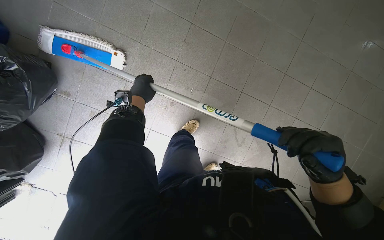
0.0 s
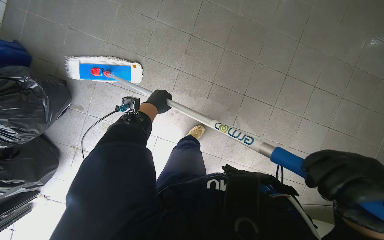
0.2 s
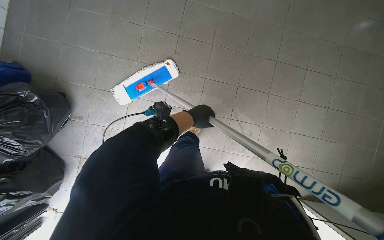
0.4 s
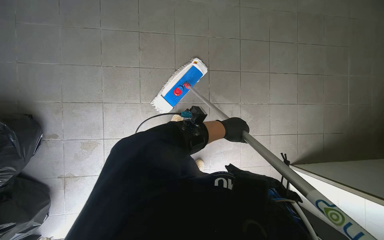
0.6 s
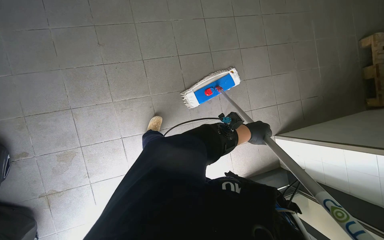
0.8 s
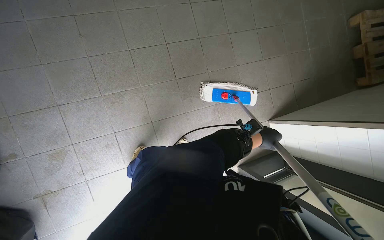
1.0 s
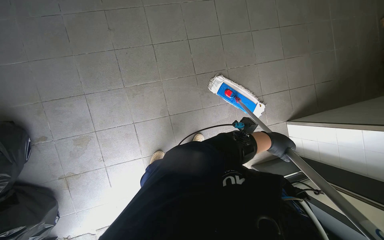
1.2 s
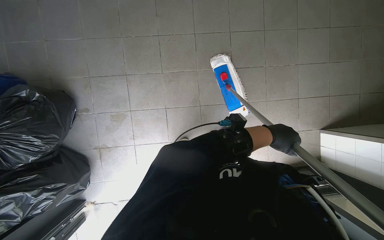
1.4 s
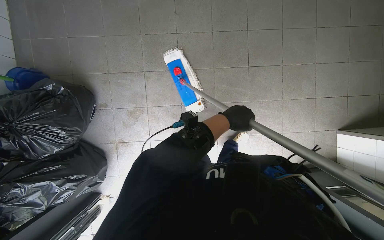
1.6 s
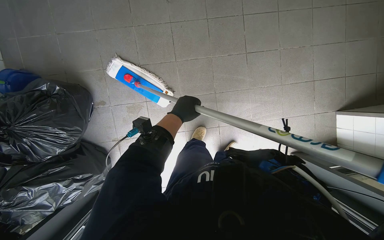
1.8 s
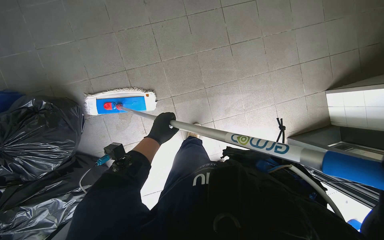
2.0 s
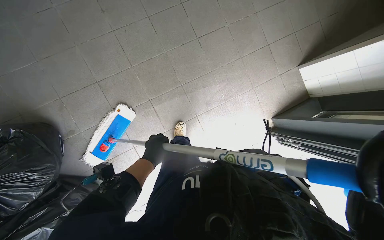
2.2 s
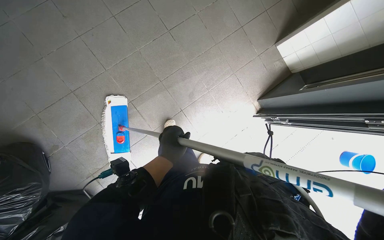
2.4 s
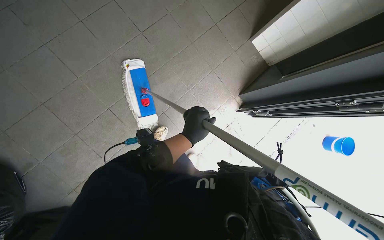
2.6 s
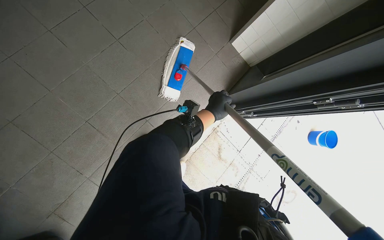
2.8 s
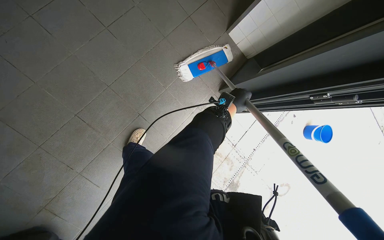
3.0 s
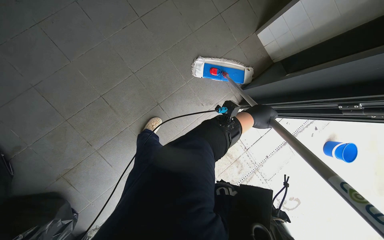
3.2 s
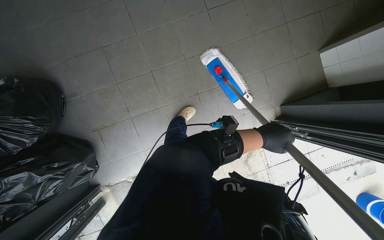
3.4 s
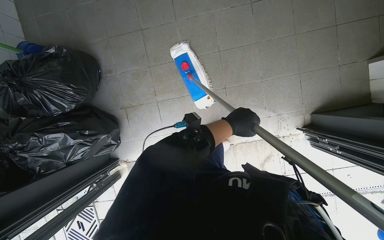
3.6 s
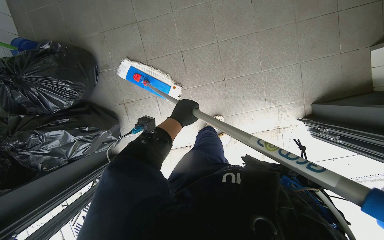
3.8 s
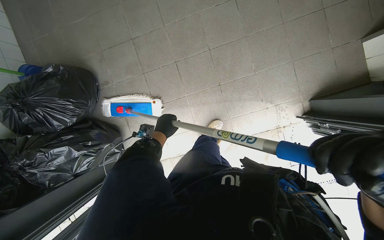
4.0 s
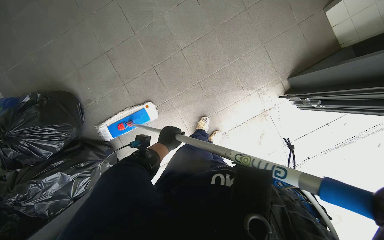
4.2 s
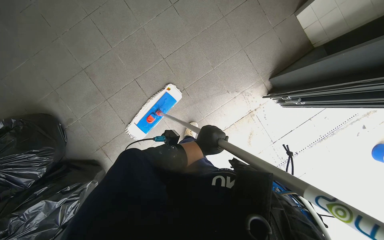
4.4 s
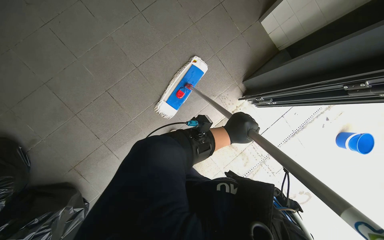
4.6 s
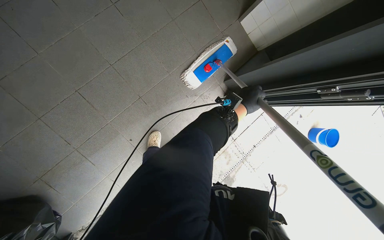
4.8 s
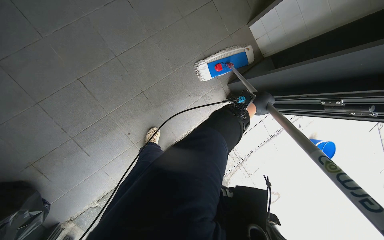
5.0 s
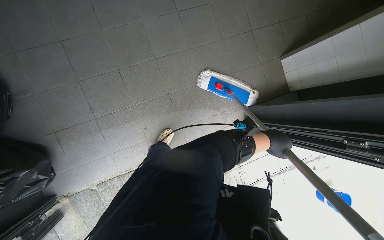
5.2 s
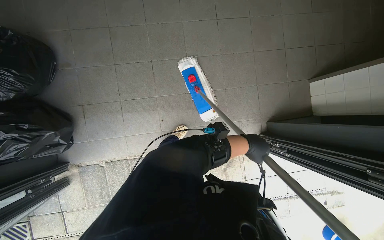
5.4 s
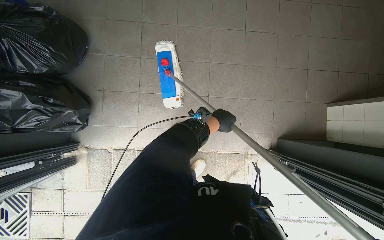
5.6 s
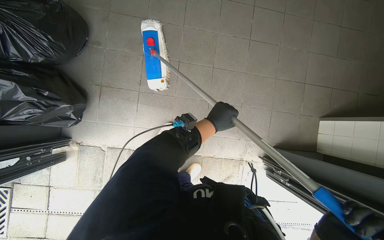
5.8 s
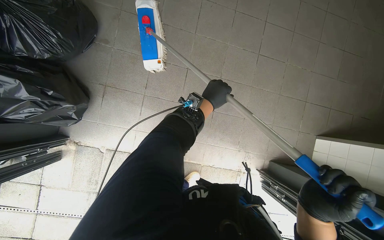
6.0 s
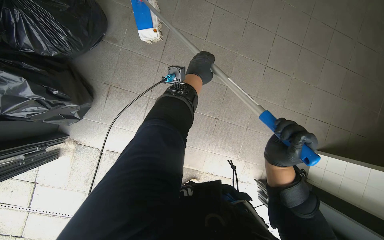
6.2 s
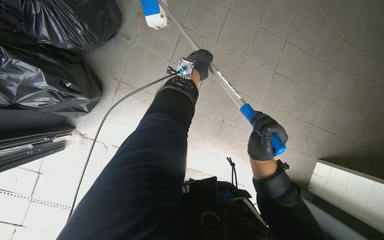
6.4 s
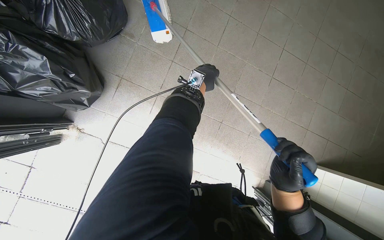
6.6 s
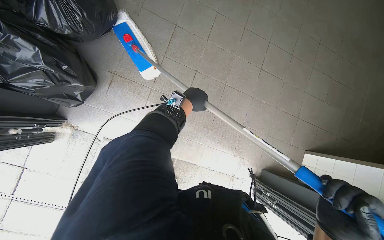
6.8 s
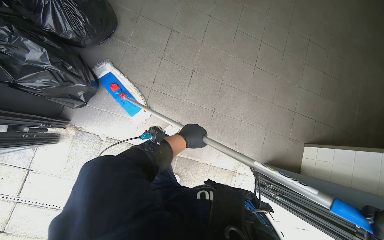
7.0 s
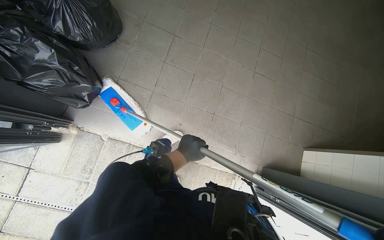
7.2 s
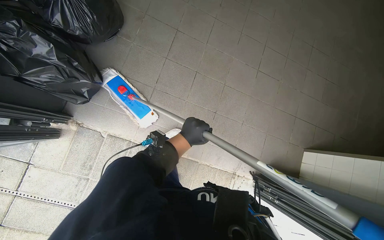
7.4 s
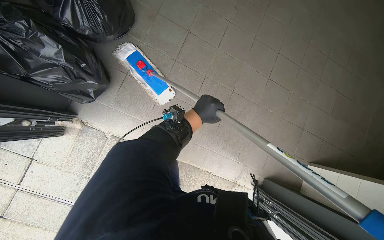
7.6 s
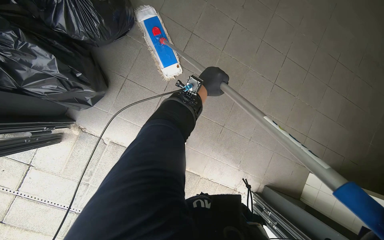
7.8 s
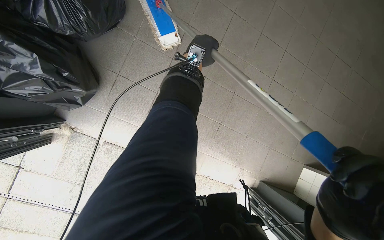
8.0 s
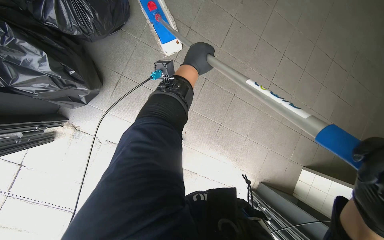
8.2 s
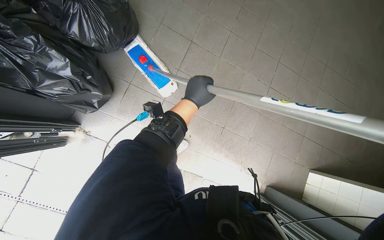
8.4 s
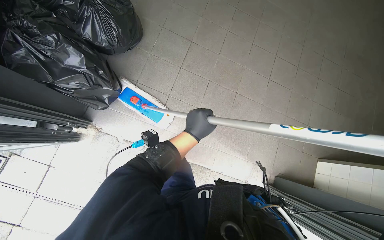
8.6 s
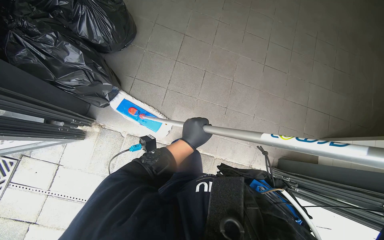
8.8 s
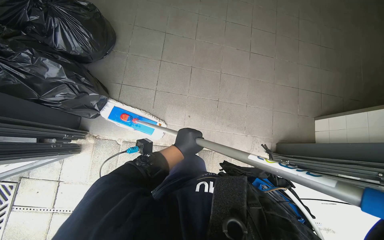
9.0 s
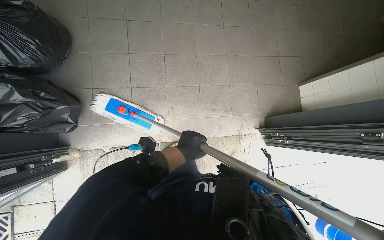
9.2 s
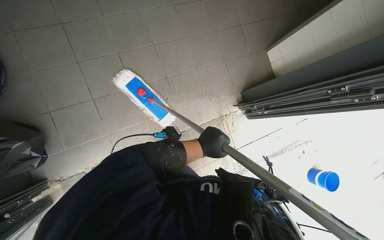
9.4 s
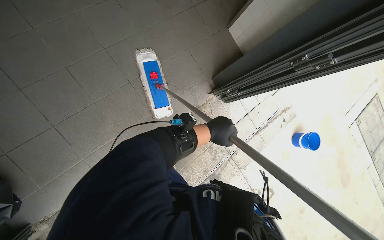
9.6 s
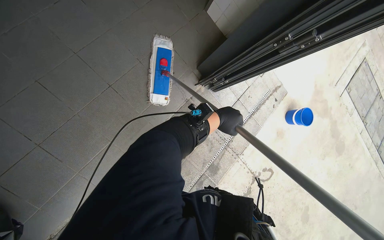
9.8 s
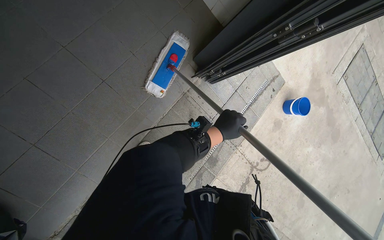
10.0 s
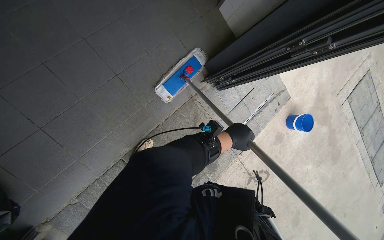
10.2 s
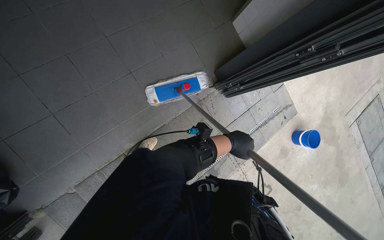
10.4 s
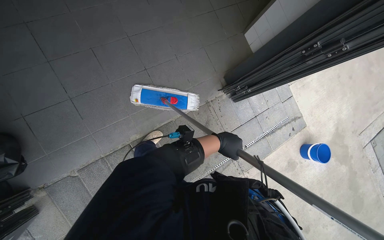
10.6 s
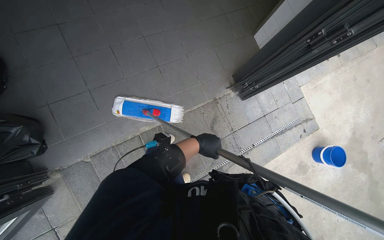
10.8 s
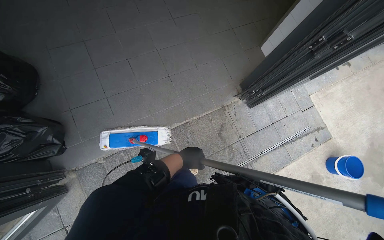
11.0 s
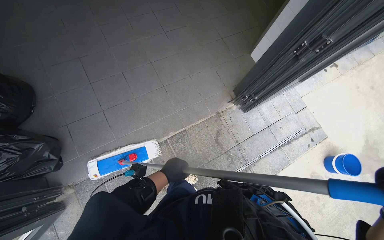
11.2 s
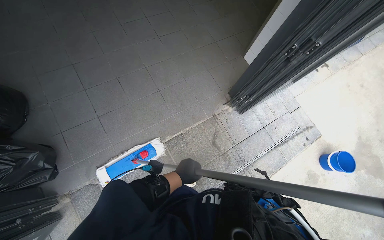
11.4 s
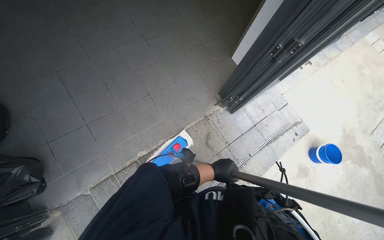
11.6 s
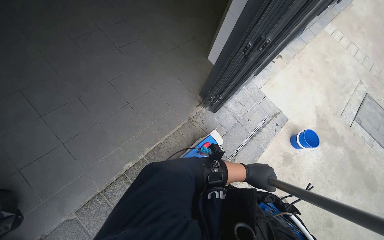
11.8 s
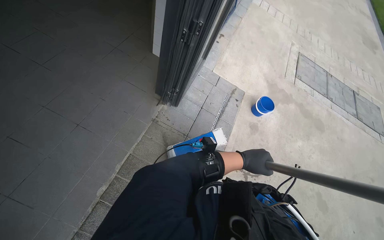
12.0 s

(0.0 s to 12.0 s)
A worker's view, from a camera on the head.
Job: mopping floor.
The whole recording: Mopping tiled floor. The worker mops the tiled floor with a flat mop.
1.6 s - 3.0 s: The wearer's head swings about 45 degrees to the right.
3.0 s - 4.4 s: The wearer's head swings some 25 degrees to the left.
4.4 s - 6.0 s: The scene rotates clockwise by approximately 40 degrees.
6.0 s - 7.6 s: The left hand swings up and down the picture, approximately 30 cm each way, with 2 reversals.
7.6 s - 9.0 s: The left hand is displaced down the picture and to the left by approximately 30 cm.
9.0 s - 10.4 s: The wearer's head swings some 40 degrees to the right. The wearer looks about 20 degrees further downward.
10.4 s - 12.0 s: The head rotates approximately 30 degrees to the right. The view tips upward by some 20 degrees.

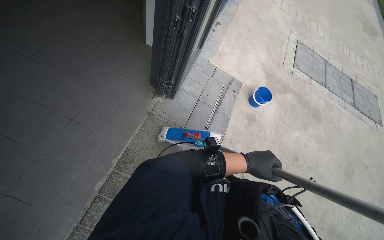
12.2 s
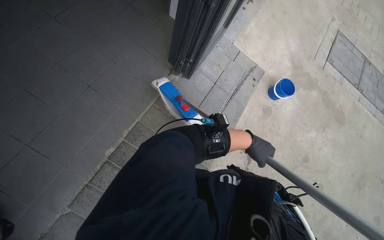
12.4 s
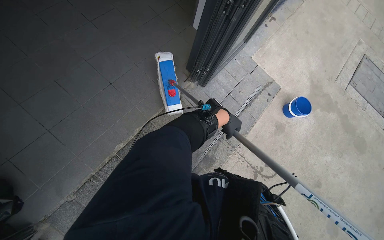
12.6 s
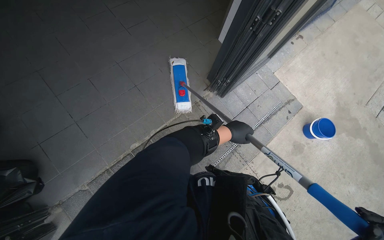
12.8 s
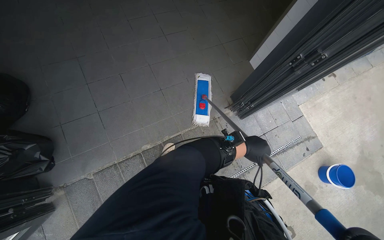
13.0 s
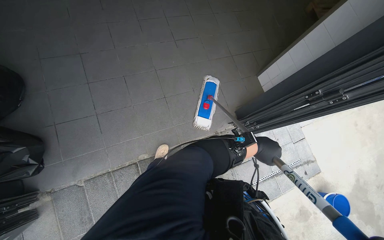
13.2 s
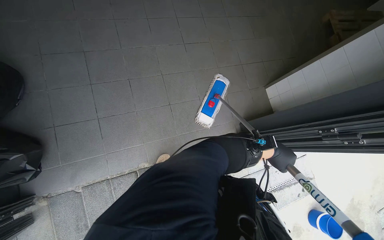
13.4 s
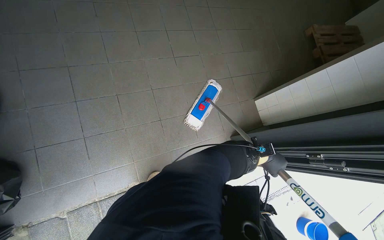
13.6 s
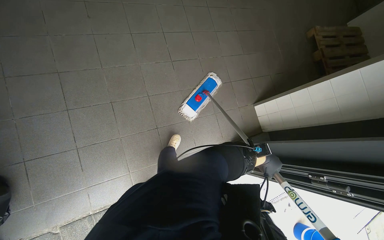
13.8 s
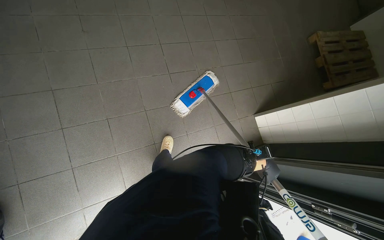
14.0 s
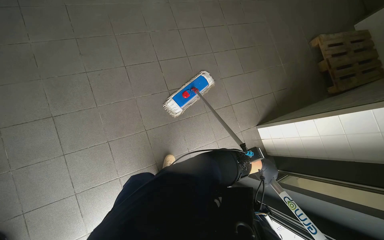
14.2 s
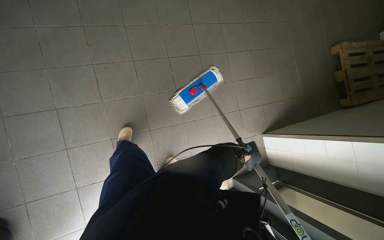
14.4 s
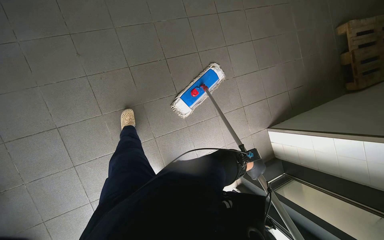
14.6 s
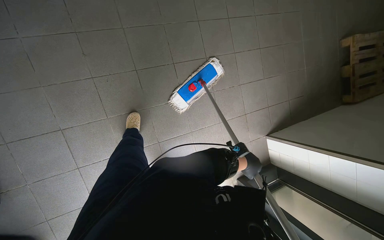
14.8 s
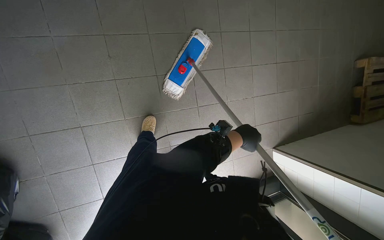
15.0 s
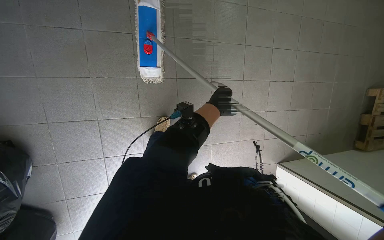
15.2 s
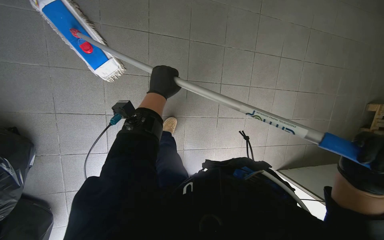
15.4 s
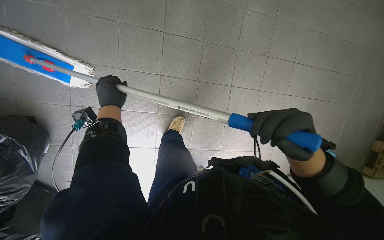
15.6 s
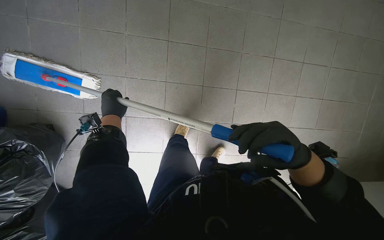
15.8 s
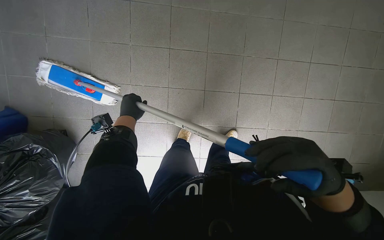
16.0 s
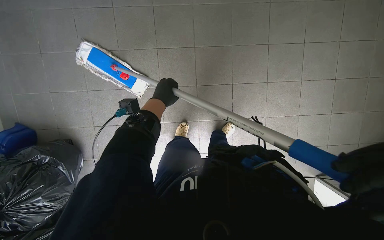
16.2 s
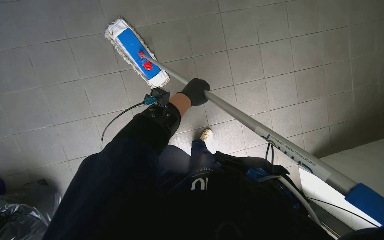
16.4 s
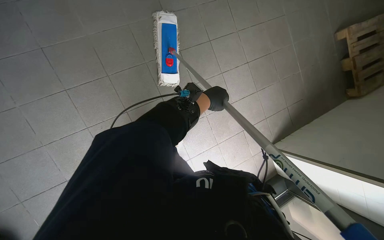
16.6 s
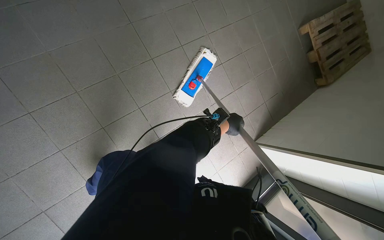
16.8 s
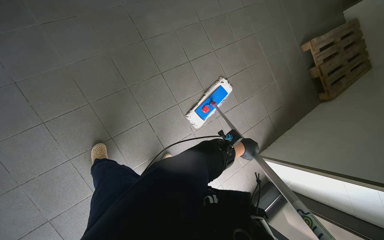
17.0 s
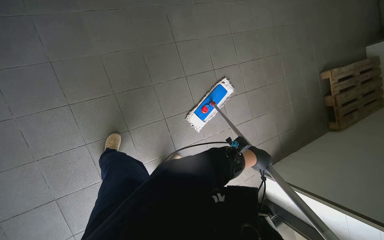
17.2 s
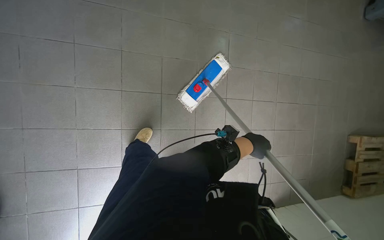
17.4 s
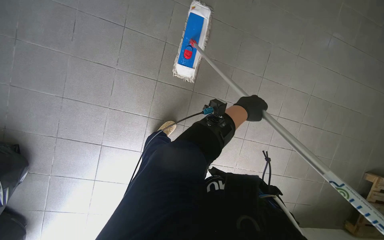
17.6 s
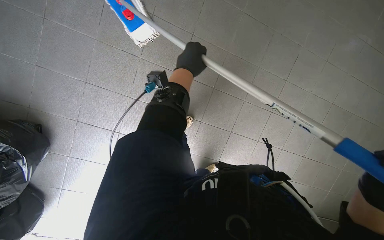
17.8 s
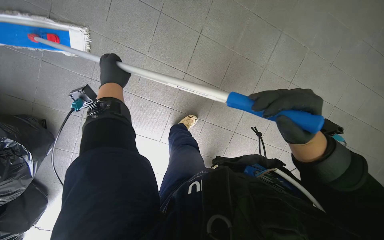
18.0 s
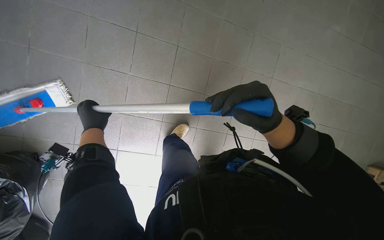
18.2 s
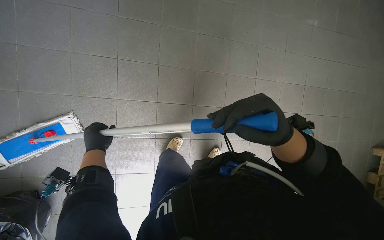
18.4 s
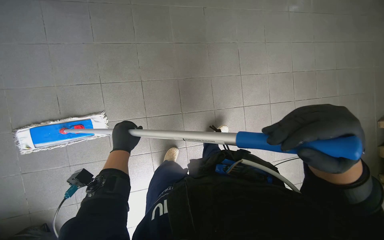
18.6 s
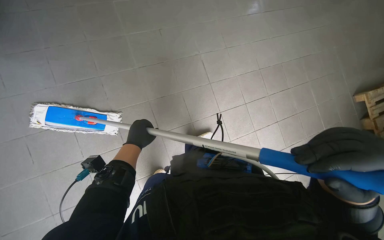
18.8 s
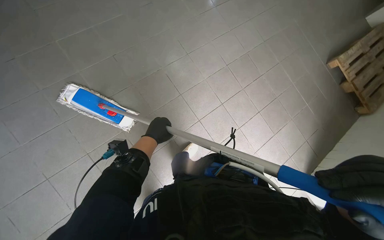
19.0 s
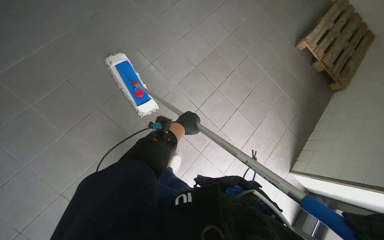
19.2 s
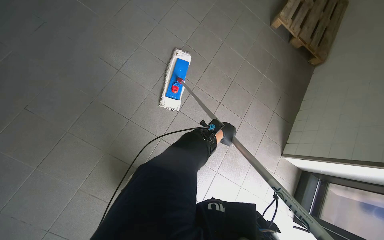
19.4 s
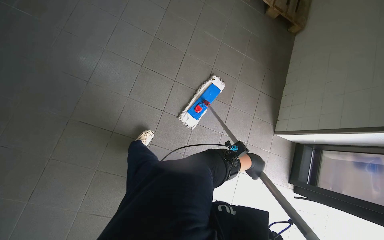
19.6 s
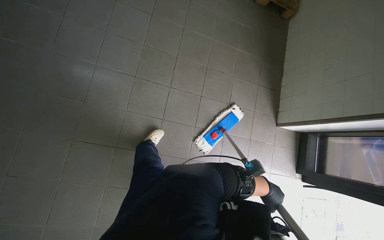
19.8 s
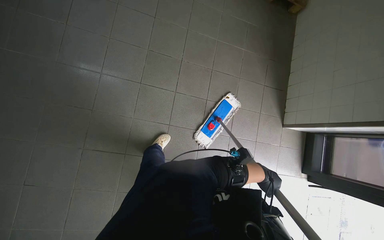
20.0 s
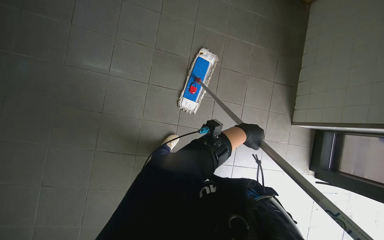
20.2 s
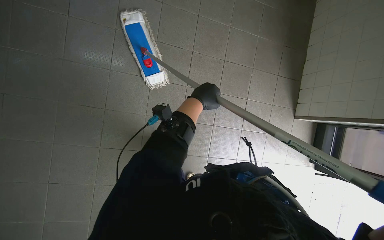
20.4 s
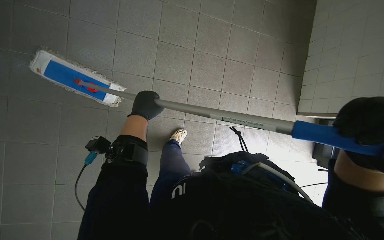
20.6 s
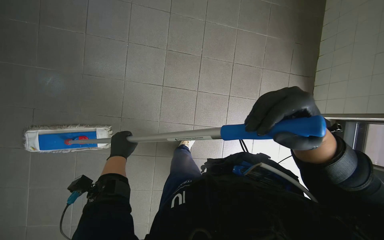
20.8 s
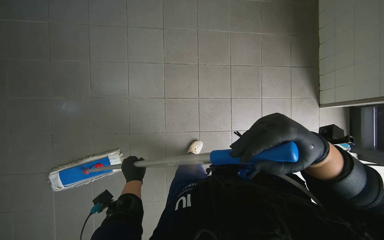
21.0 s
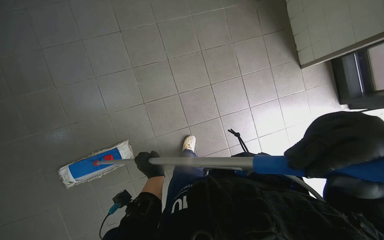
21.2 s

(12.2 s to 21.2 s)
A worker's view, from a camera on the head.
Job: mopping floor.
The whole recording: Mopping tiled floor. The worker mops the tiled floor with a flat mop.
12.2 s - 13.8 s: The camera travels some 60 cm. The wearer looks about 50 degrees further to the left.
13.8 s - 15.2 s: The wearer moves some 90 cm. The wearer looks roughly 15 degrees further downward.
15.2 s - 16.6 s: The left hand travels to the left and back again, about 50 cm each way.
16.6 s - 18.2 s: The left hand goes approximately 50 cm to the left.
